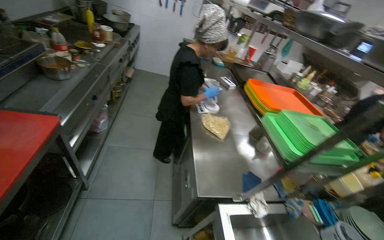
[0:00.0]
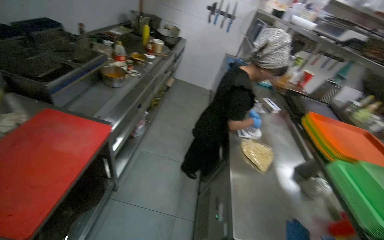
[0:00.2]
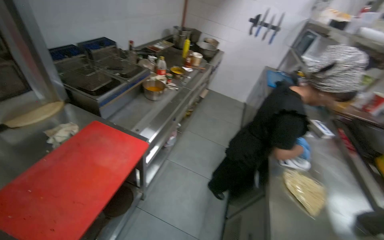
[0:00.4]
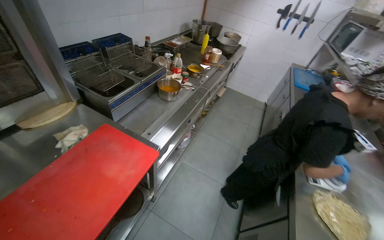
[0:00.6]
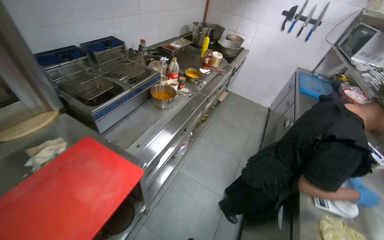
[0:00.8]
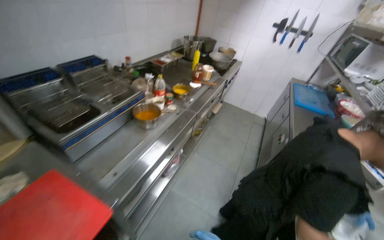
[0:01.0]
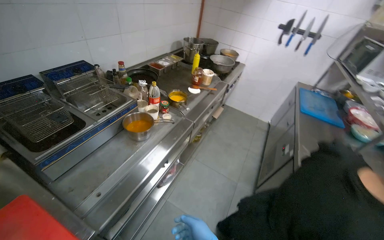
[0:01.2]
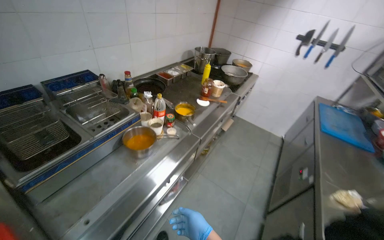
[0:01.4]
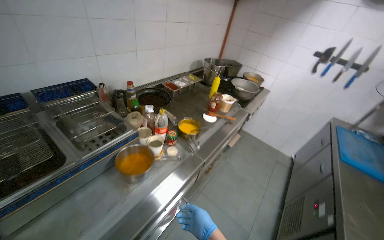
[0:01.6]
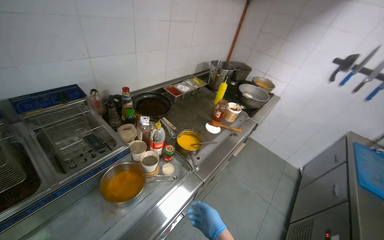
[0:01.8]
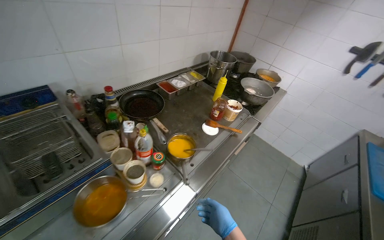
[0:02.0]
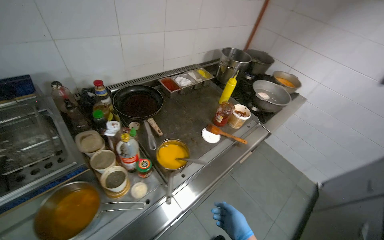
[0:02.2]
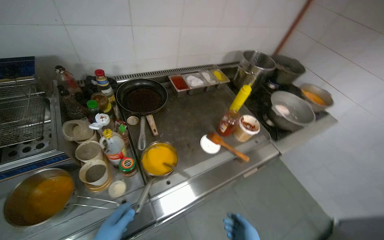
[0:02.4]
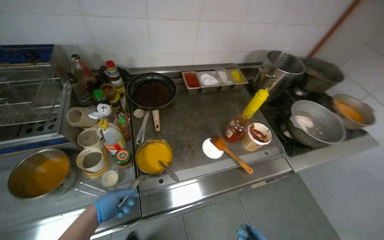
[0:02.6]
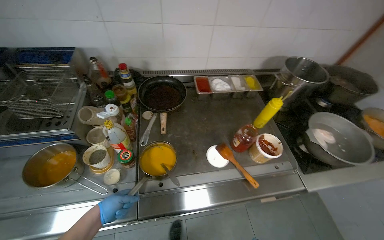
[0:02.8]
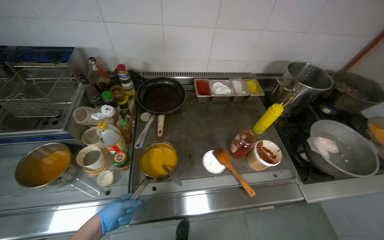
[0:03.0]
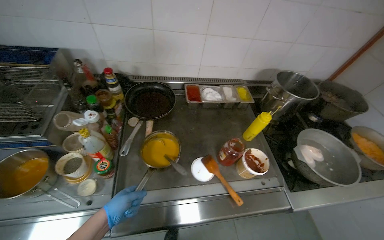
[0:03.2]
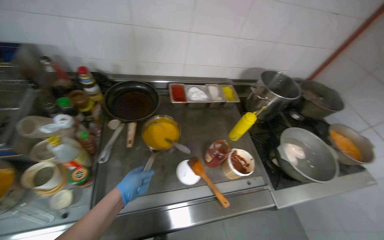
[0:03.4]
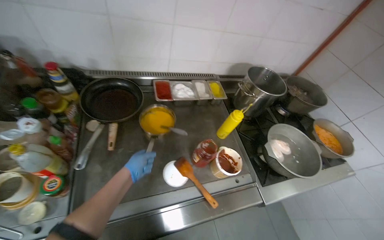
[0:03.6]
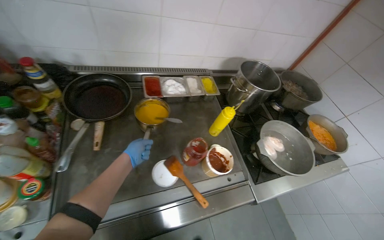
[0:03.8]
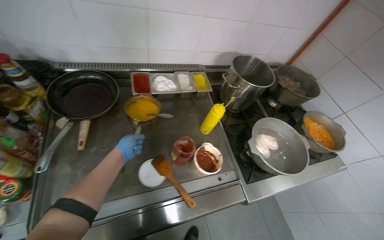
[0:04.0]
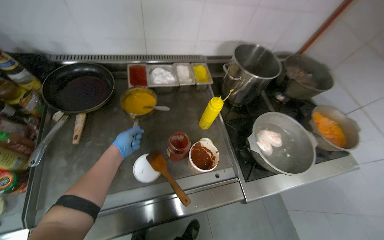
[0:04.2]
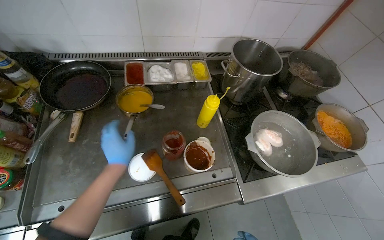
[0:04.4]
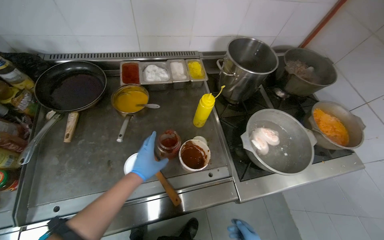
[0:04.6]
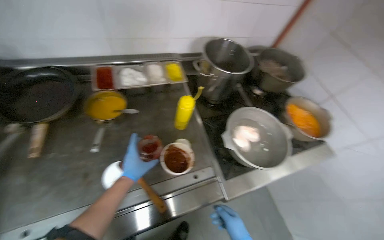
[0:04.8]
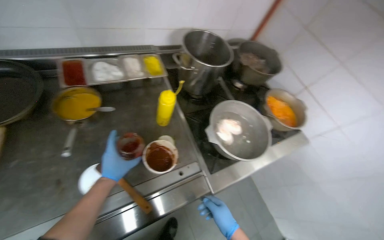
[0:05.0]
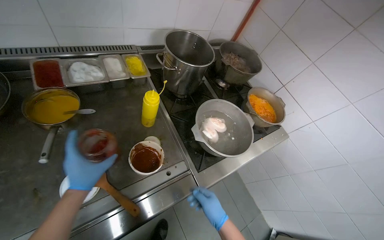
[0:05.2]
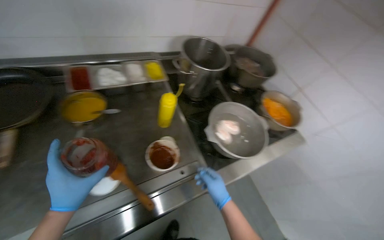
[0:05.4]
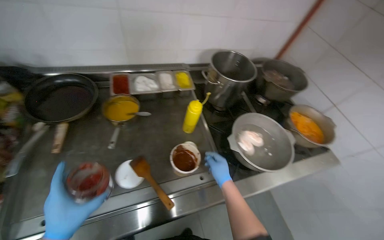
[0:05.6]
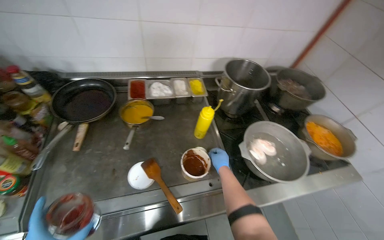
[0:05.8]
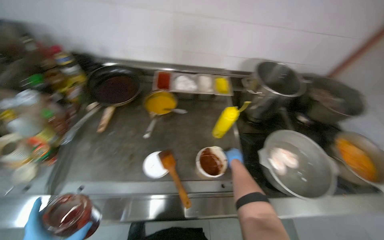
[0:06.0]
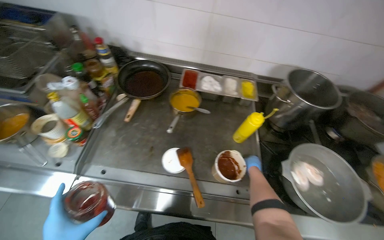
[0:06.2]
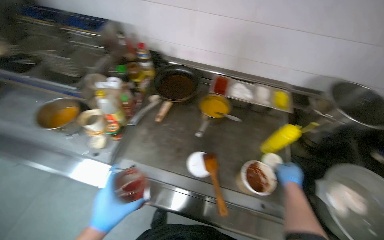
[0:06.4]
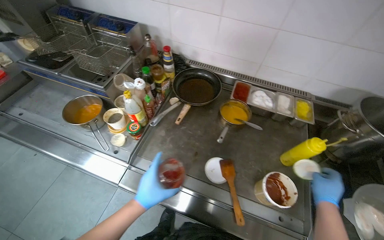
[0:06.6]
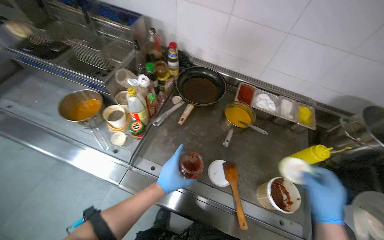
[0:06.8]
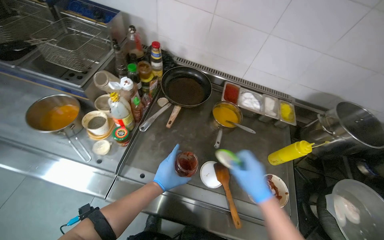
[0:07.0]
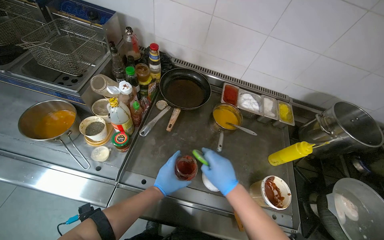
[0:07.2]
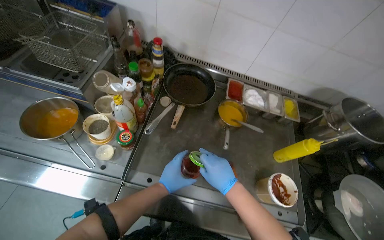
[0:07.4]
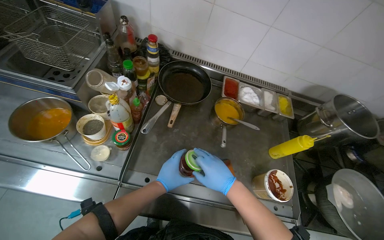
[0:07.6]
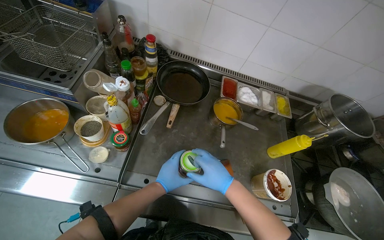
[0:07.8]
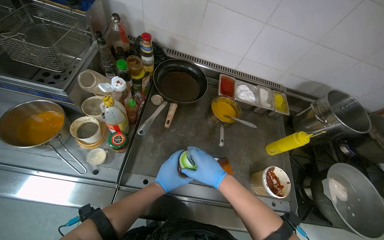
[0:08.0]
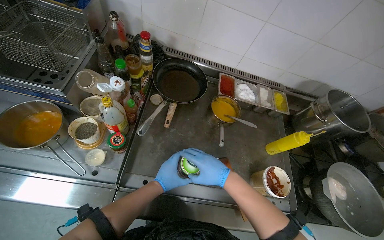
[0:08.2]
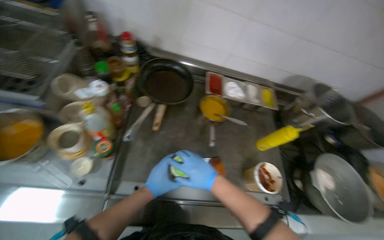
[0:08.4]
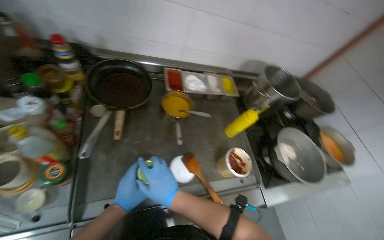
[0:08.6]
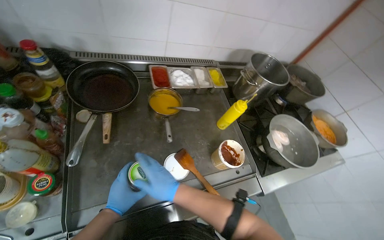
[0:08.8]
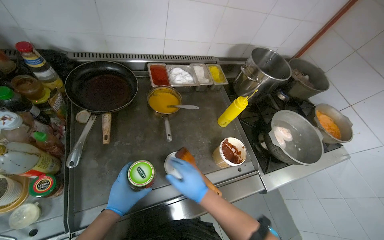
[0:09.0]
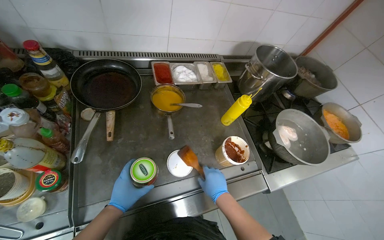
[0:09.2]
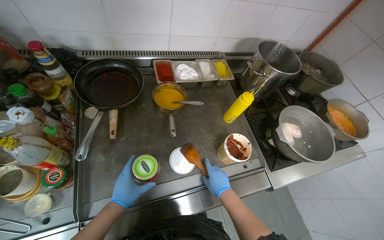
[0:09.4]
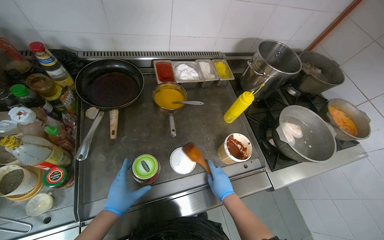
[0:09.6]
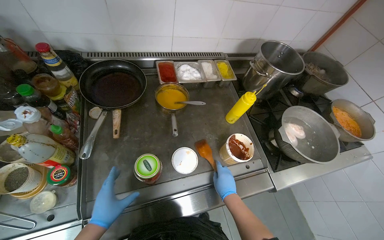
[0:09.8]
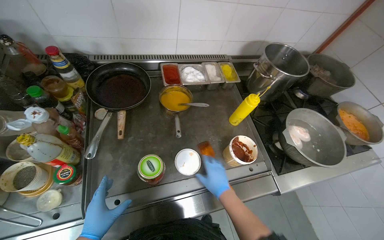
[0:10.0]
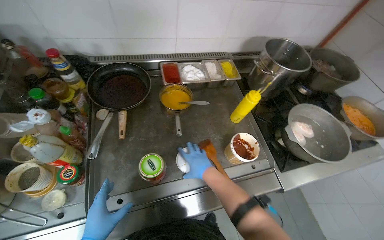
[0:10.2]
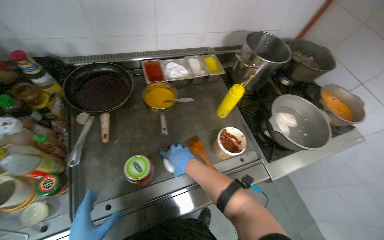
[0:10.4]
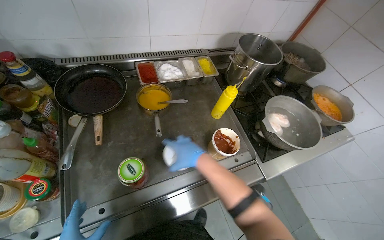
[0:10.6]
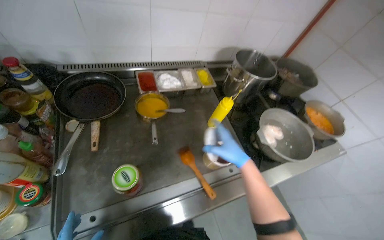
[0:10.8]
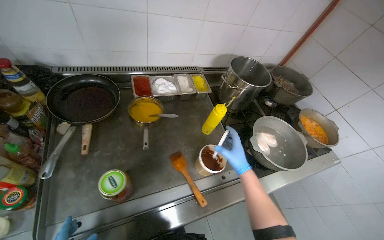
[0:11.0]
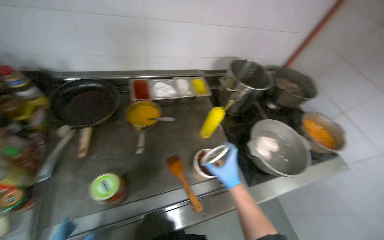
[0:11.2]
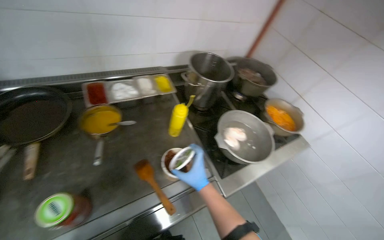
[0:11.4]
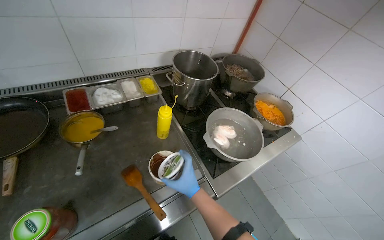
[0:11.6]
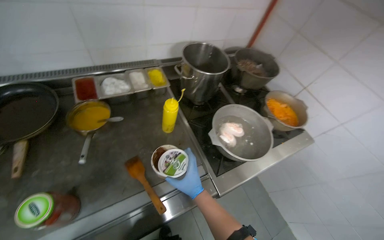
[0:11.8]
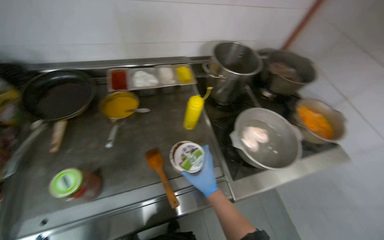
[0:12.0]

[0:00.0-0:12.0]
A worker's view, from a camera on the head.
Job: organizing items.
The whole recording: Storing containers in refrigerator. The worker sorts out the dirty containers and places them into the sink for washing, then picks up the remaining containers and stores them in the refrigerator.
0:00.0 to 0:01.6: The camera is carried some 1 m. The head turns to the left by approximately 40 degrees. The wearer looks approximately 10 degrees further upward.
0:01.6 to 0:03.0: The head travels roughly 80 cm. The head rotates approximately 45 degrees to the left.
0:03.0 to 0:04.4: The left hand is displaced up the picture by some 20 cm, and travels farther from the camera and back again, roughly 35 cm each way.
0:06.0 to 0:07.6: The right hand travels to the left by approximately 40 cm.
0:07.6 to 0:09.0: The head turns to the right by some 25 degrees.
0:10.4 to 0:12.0: The right hand moves to the right, some 25 cm.

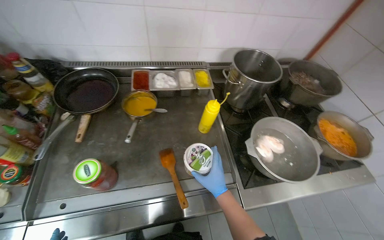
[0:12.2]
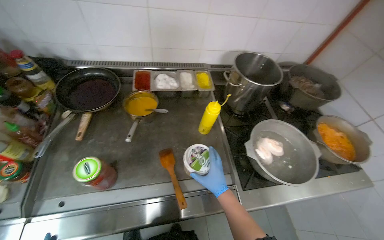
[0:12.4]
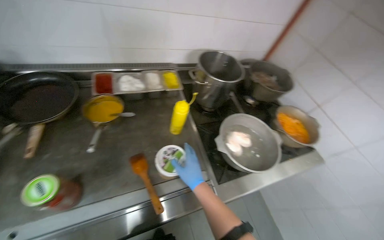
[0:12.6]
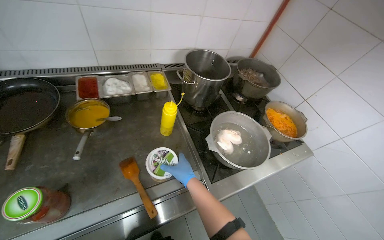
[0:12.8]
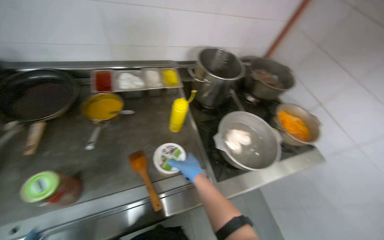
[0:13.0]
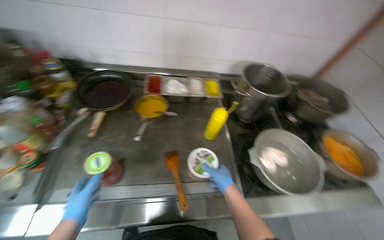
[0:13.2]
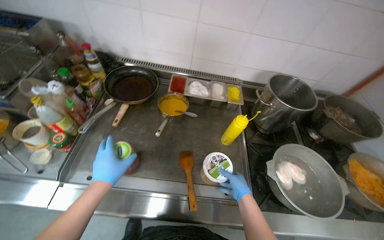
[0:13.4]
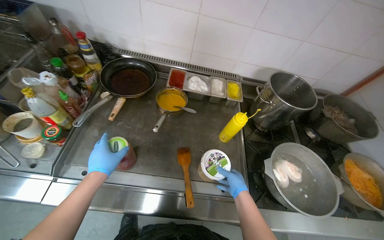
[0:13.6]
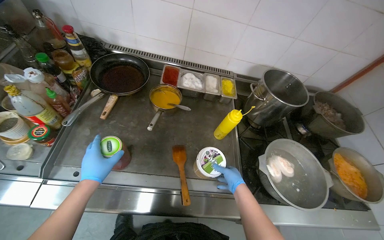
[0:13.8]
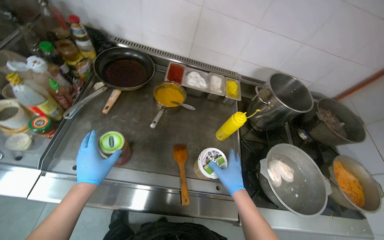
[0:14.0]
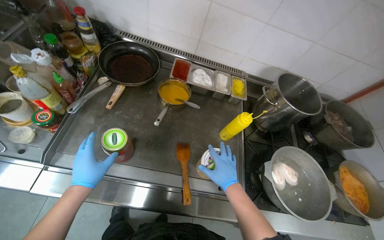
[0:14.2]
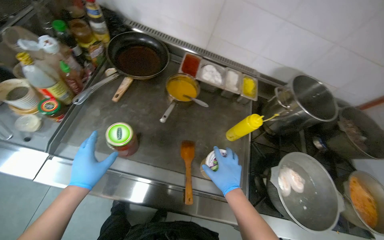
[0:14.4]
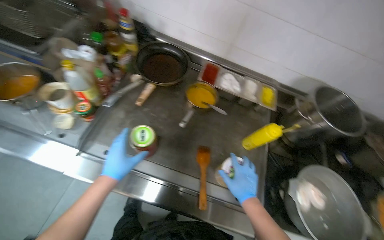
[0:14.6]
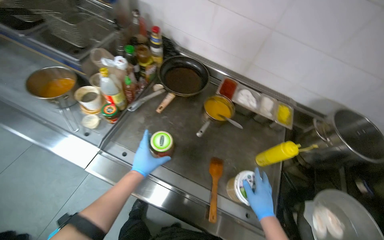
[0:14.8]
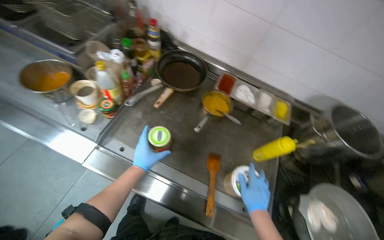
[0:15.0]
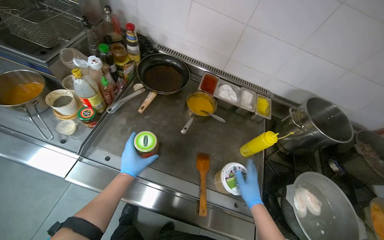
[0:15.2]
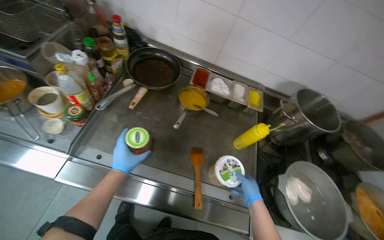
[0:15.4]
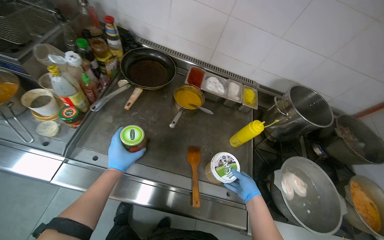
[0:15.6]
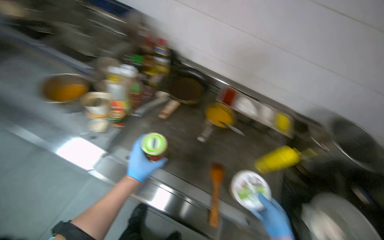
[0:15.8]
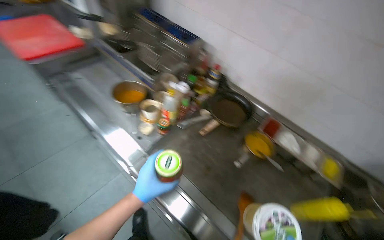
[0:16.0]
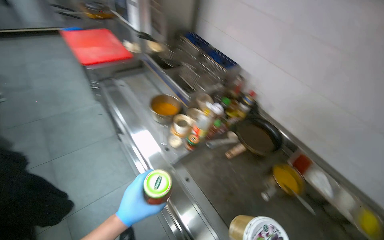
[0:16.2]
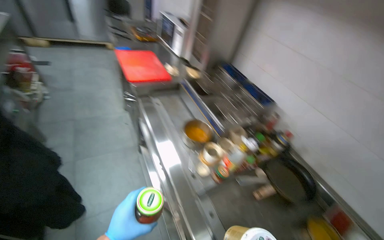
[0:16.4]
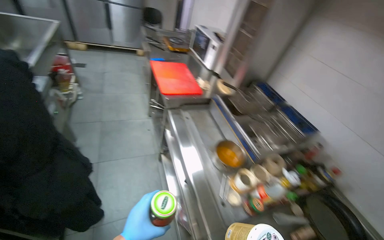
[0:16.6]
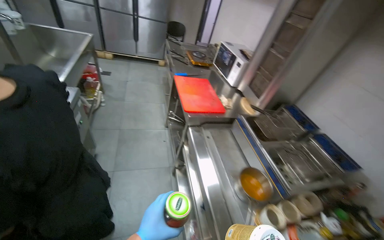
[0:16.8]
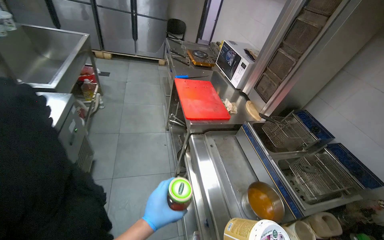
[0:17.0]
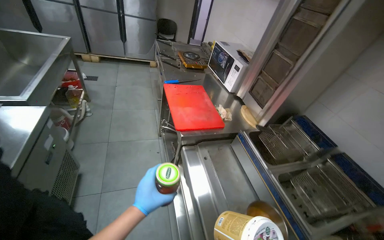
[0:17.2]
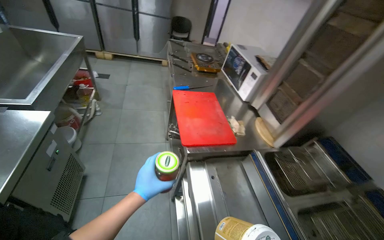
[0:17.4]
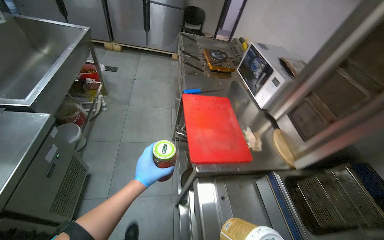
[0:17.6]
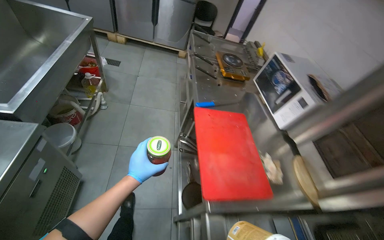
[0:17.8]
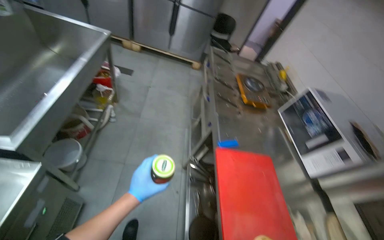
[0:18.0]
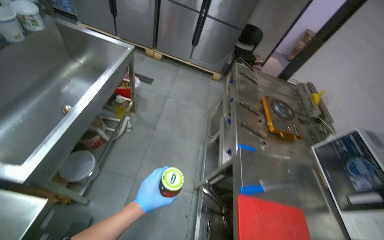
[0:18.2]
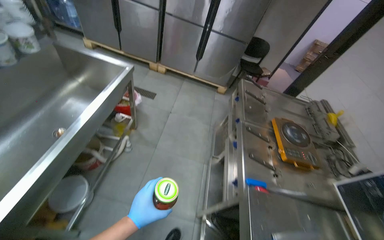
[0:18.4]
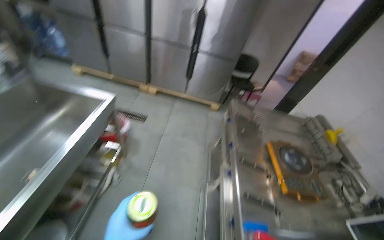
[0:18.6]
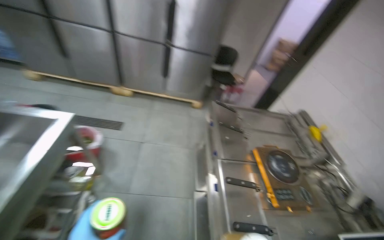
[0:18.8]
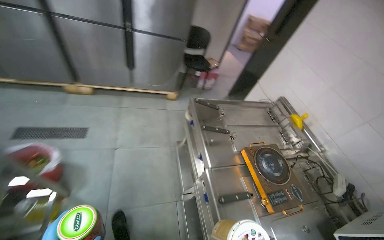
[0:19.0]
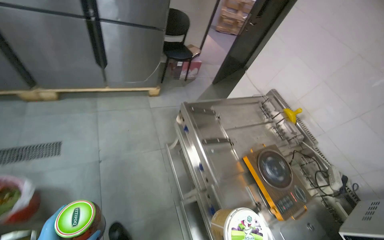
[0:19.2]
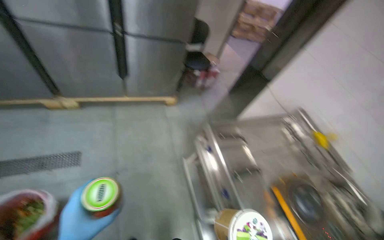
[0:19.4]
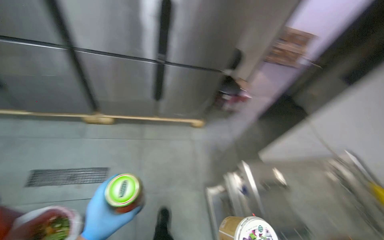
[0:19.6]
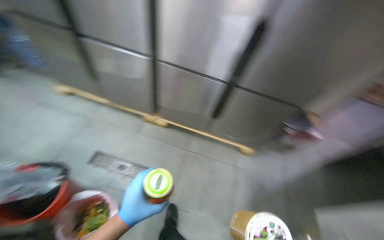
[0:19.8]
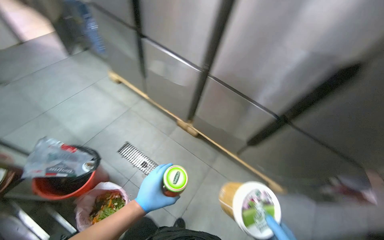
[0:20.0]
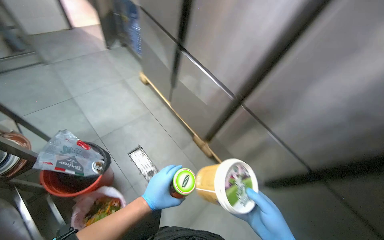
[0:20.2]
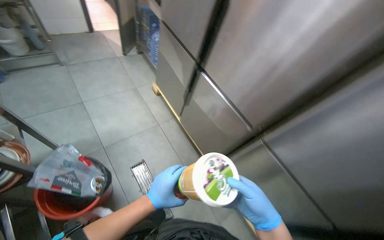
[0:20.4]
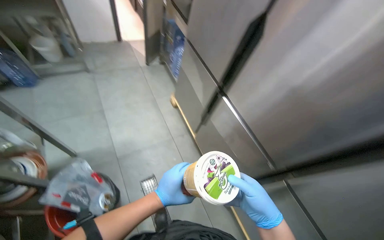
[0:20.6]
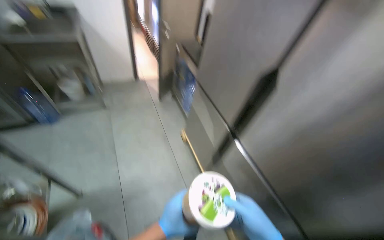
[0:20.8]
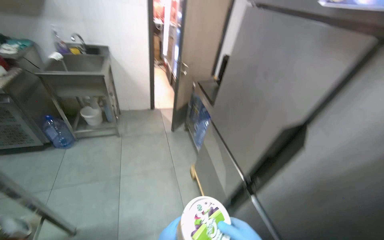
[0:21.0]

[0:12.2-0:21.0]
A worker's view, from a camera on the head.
Job: organizing items.
The whole recording: Storing containers in refrigerator. The worker sorts out the dirty containers and places them into the sink for washing, then picks up the remaining containers and stores them in the refrigerator.
0:15.2 to 0:16.6: The head travels roughly 50 cm. The head rotates some 55 degrees to the left. The wearer looks some 25 degrees further upward.
0:16.6 to 0:18.0: The camera travels some 1 m. The head rotates some 20 degrees to the left.
0:18.0 to 0:19.6: The camera travels about 1.5 m.
0:19.6 to 0:21.0: The wearer moves roughly 1 m. The wearer's head swings some 80 degrees to the left. The view tilts about 30 degrees upward.
